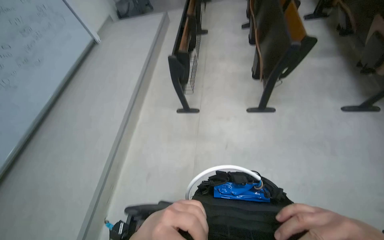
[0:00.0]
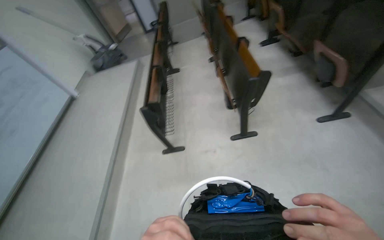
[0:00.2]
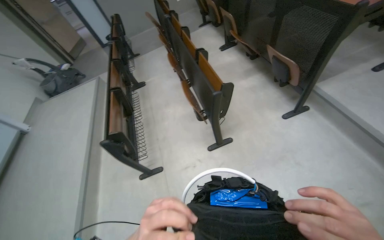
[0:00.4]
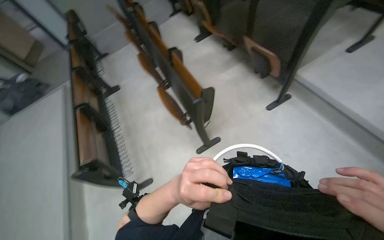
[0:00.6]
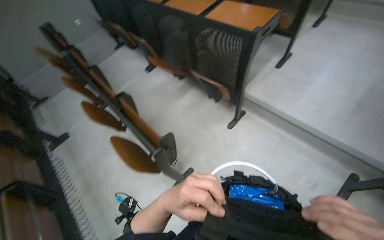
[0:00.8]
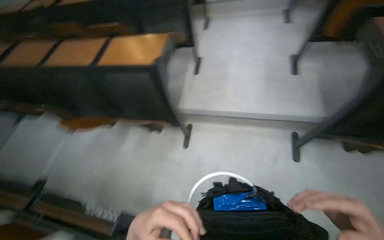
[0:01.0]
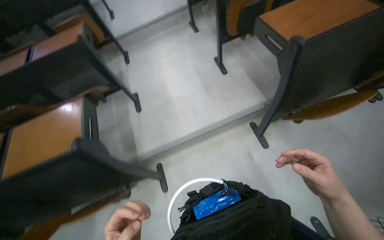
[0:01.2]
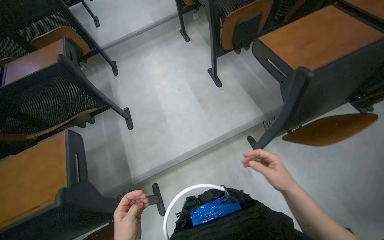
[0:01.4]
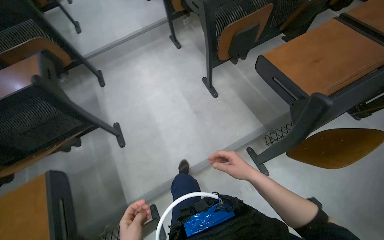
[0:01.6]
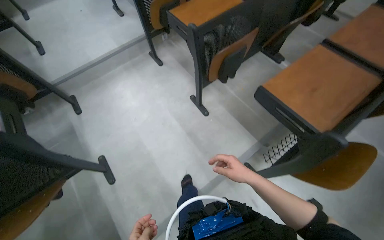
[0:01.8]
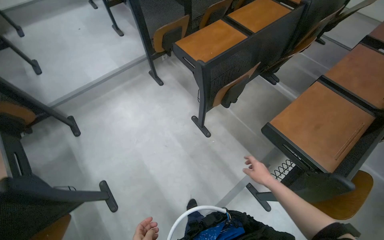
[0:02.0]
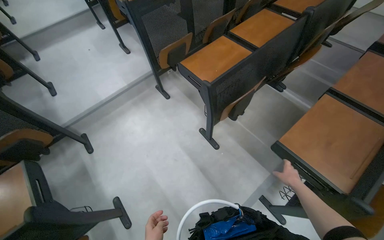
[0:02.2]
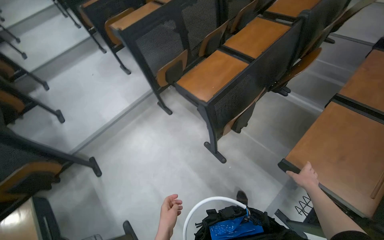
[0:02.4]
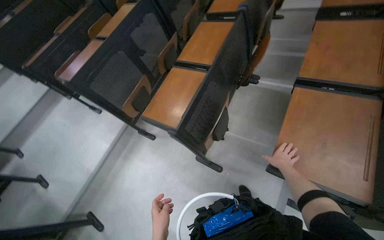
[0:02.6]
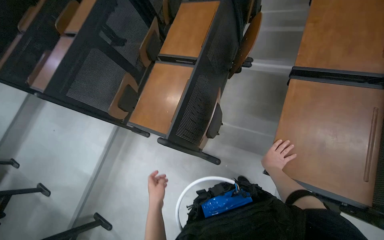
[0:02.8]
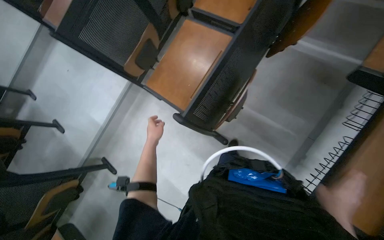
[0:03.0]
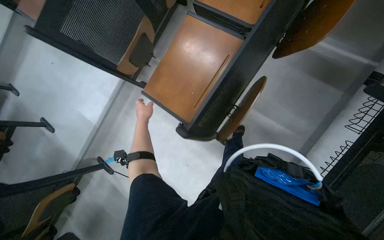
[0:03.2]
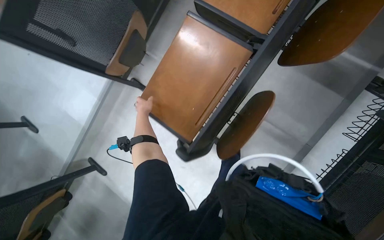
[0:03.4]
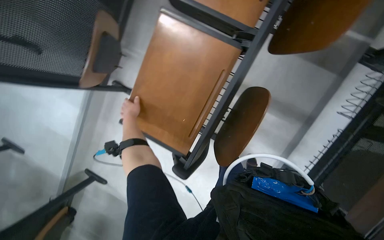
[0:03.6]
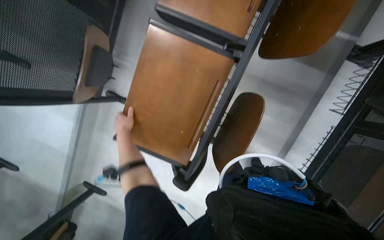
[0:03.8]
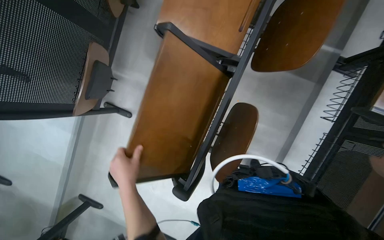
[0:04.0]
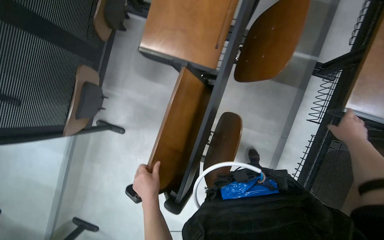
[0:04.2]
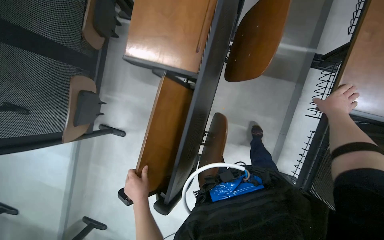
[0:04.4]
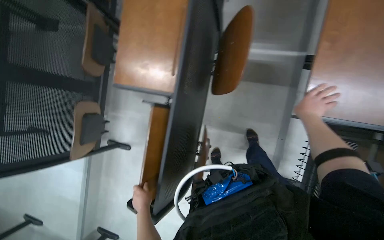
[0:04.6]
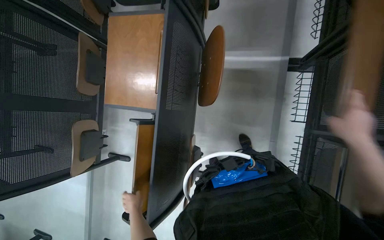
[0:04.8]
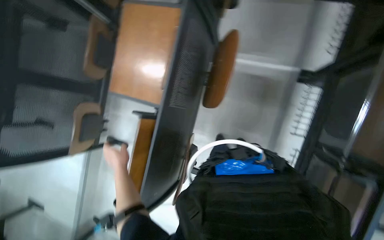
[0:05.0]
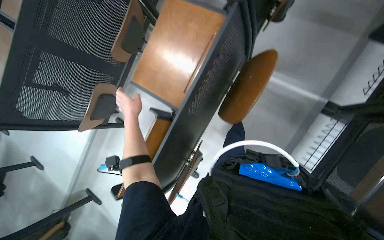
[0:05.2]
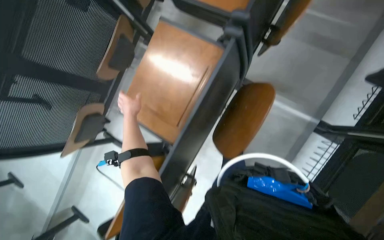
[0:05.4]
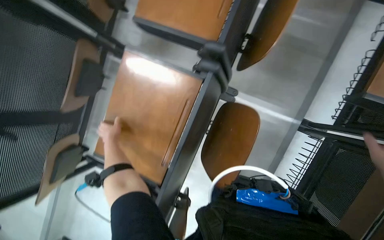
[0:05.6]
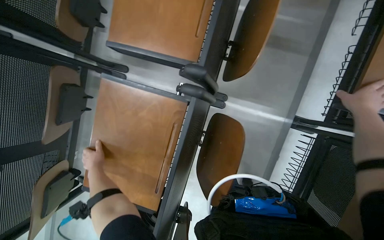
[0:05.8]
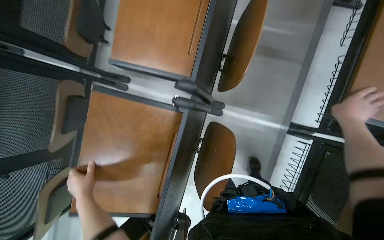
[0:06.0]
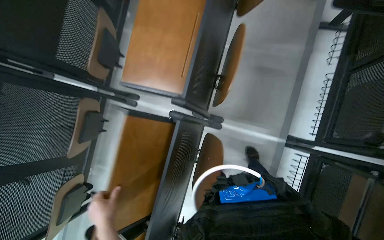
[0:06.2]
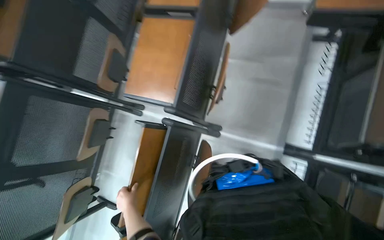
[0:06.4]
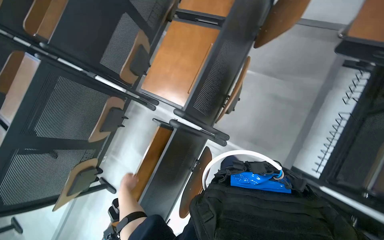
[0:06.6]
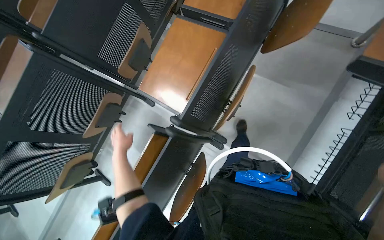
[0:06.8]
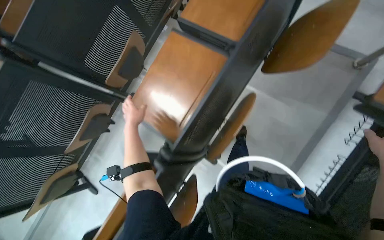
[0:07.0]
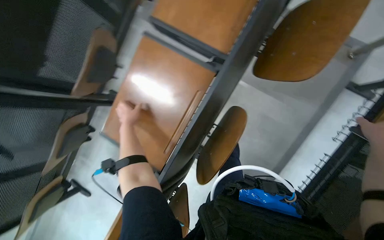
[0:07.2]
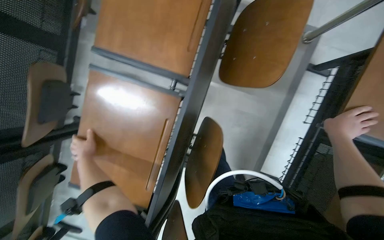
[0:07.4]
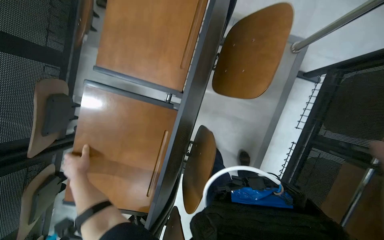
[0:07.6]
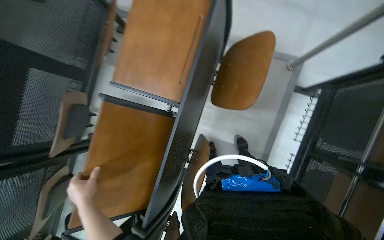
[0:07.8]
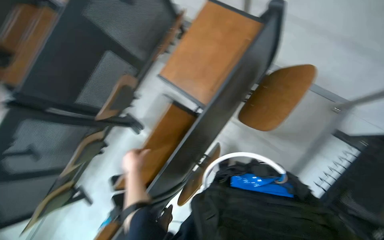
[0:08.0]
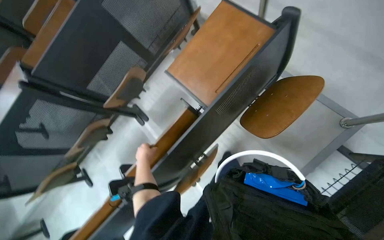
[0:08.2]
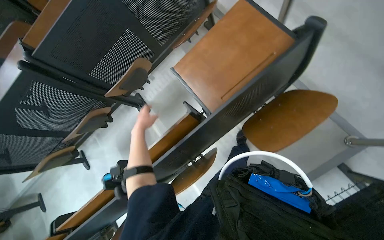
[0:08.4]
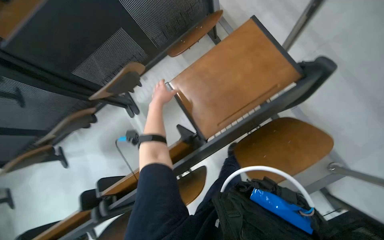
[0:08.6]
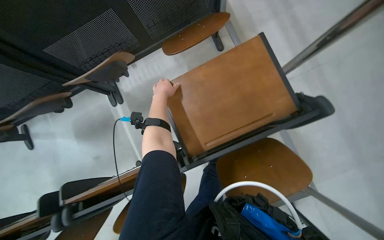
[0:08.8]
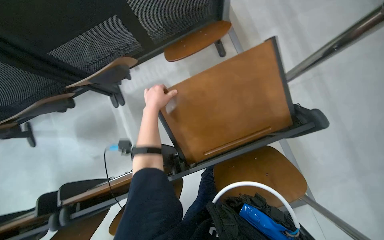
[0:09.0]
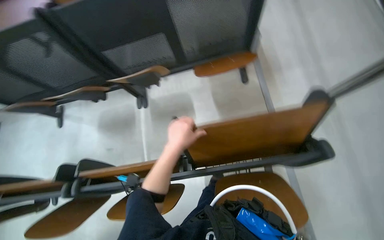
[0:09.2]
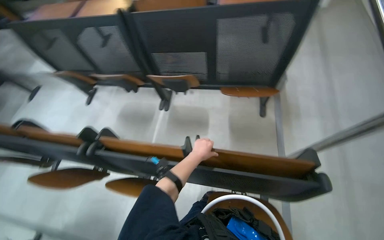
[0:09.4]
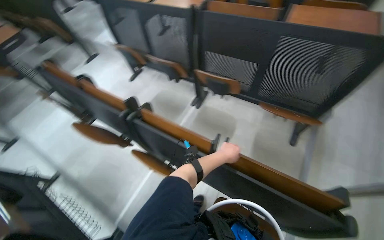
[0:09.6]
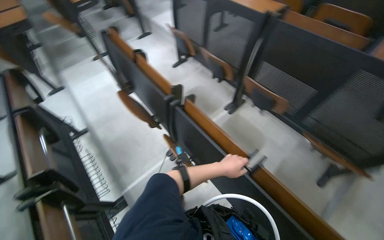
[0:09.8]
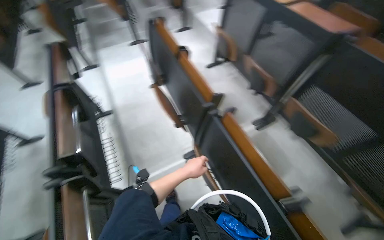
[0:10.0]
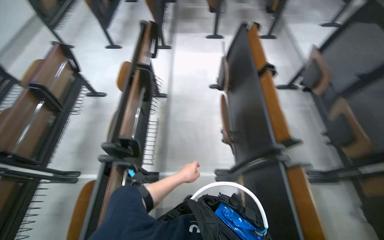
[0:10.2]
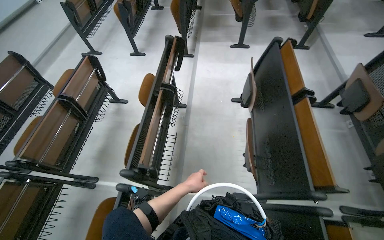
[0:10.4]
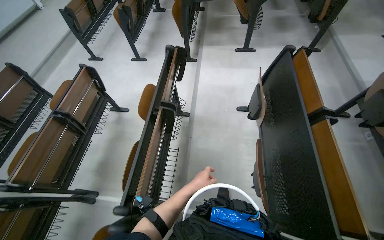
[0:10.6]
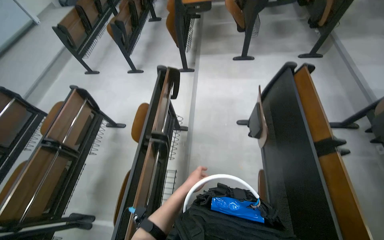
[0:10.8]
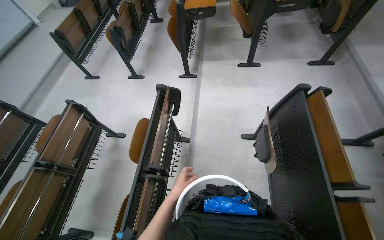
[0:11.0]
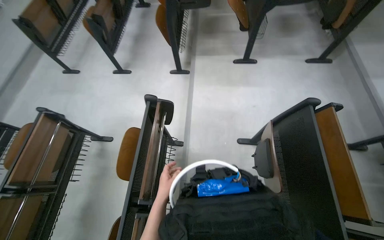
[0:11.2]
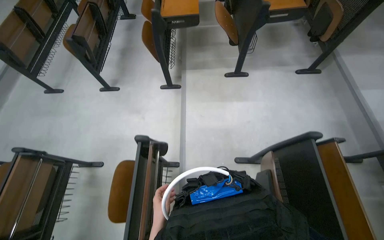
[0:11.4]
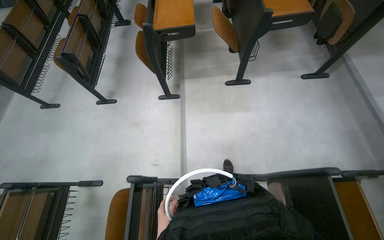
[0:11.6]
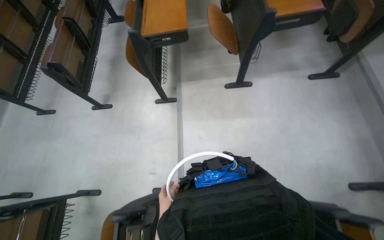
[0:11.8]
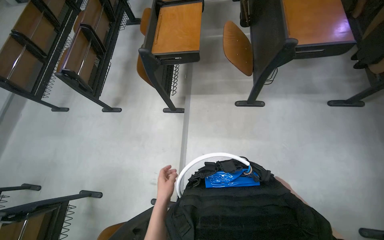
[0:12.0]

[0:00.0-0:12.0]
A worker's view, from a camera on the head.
Job: organizing items.
The whole recording: Unfolding desks in classroom. The worker continues unfolding desks in the classroom.
0:00.0 to 0:01.6: The wearer moves about 1.5 m. The head turns to the right by about 125 degrees. The view tilts about 25 degrees upward.
0:01.6 to 0:03.0: The camera is carried roughly 90 cm. The view tilts some 15 degrees downward. Everything in view rotates roughly 30 degrees counterclockwise.
0:03.0 to 0:04.4: The wearer moves some 40 cm.
0:06.0 to 0:07.6: The wearer moves approximately 60 cm.
0:07.6 to 0:09.0: Everything in view rotates roughly 50 degrees clockwise.
0:09.0 to 0:10.4: The camera is carried about 90 cm. The head turns to the left by roughly 120 degrees. The view tilts roughly 15 degrees upward.
0:10.4 to 0:12.0: The camera travels about 1.5 m.

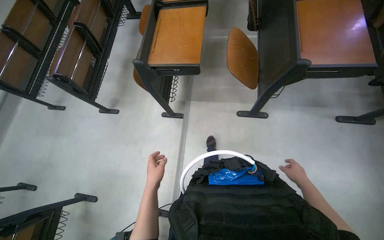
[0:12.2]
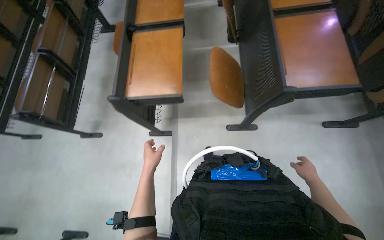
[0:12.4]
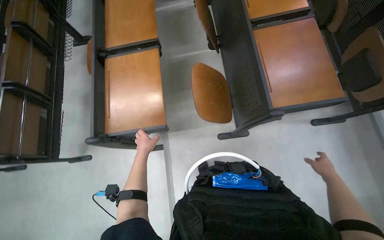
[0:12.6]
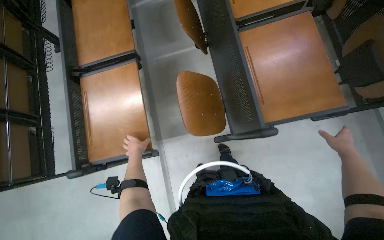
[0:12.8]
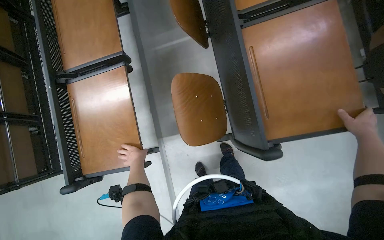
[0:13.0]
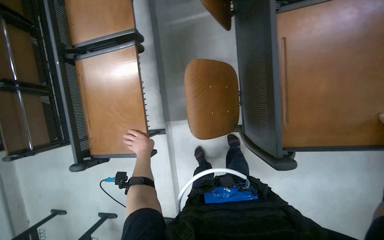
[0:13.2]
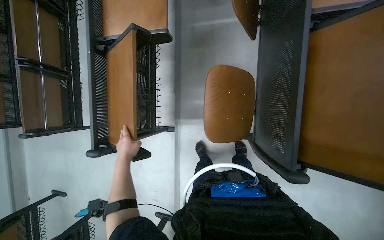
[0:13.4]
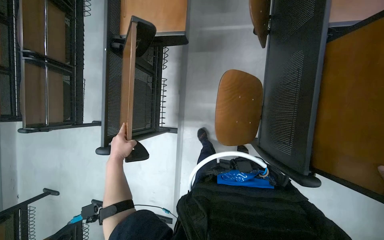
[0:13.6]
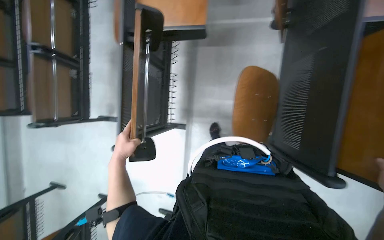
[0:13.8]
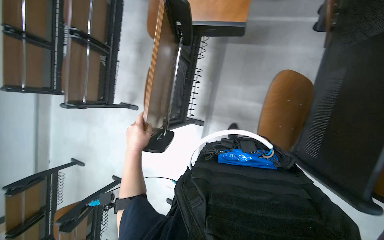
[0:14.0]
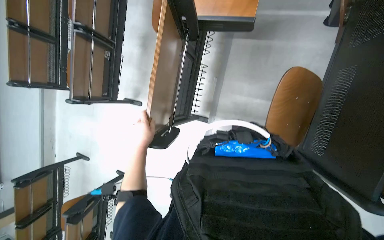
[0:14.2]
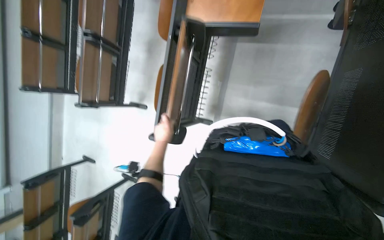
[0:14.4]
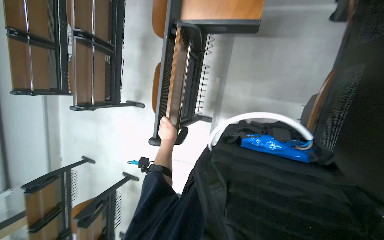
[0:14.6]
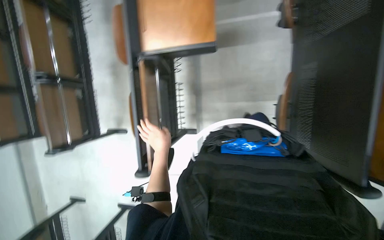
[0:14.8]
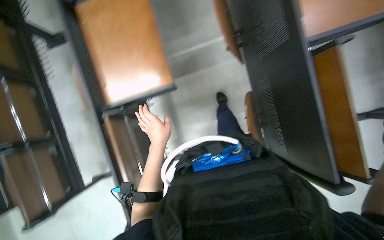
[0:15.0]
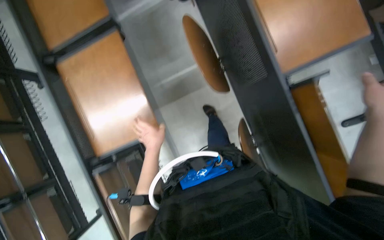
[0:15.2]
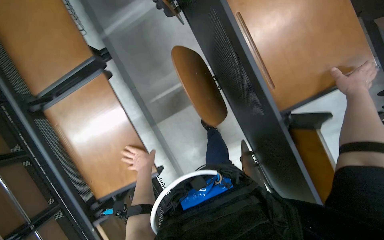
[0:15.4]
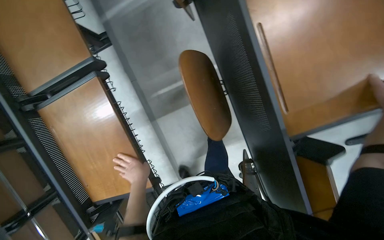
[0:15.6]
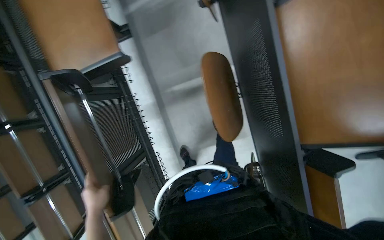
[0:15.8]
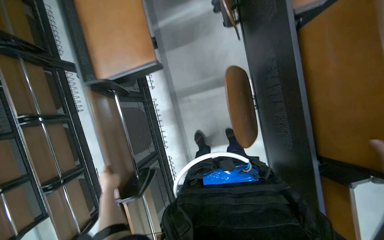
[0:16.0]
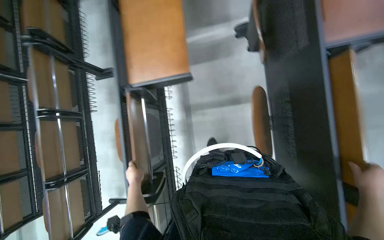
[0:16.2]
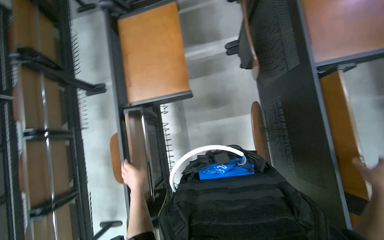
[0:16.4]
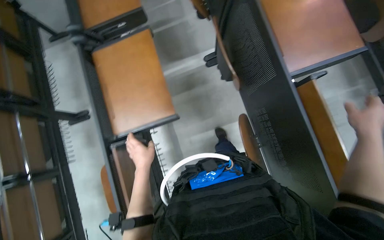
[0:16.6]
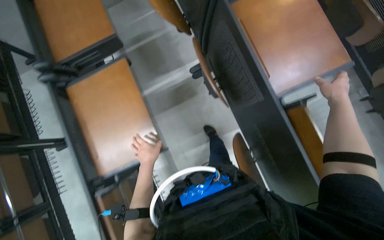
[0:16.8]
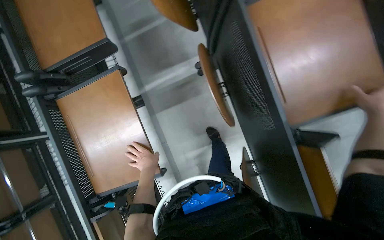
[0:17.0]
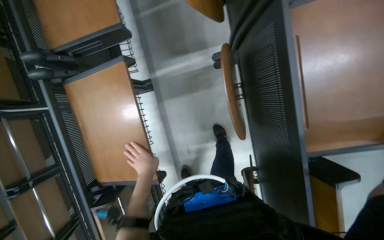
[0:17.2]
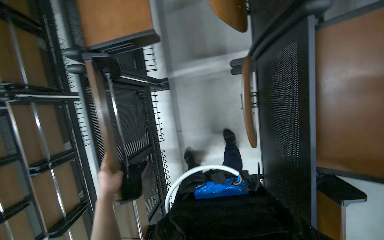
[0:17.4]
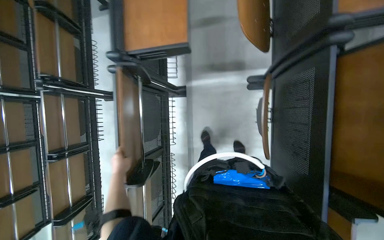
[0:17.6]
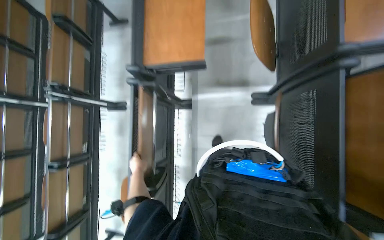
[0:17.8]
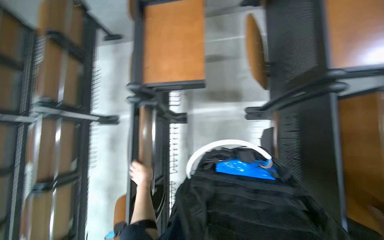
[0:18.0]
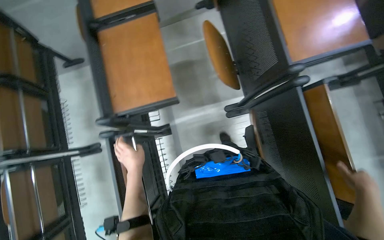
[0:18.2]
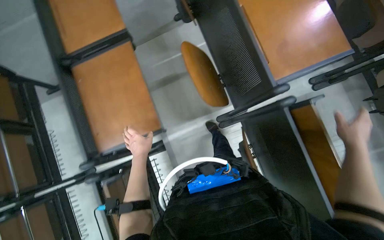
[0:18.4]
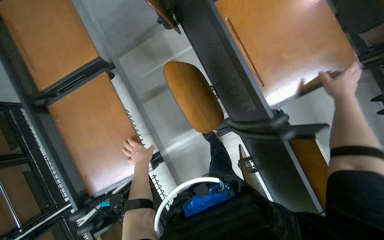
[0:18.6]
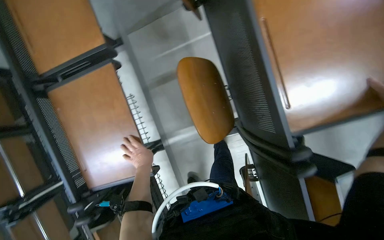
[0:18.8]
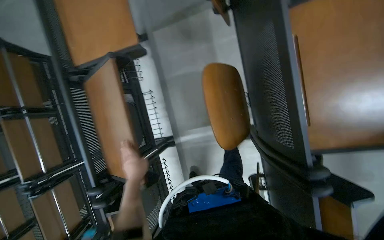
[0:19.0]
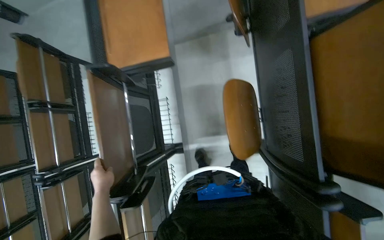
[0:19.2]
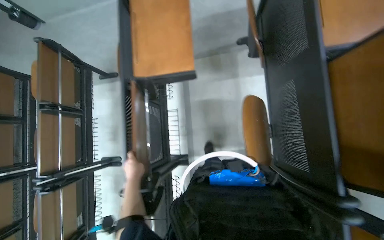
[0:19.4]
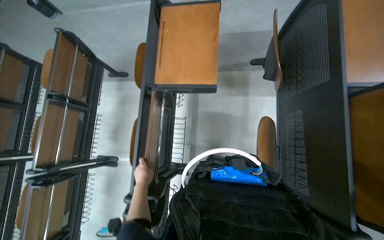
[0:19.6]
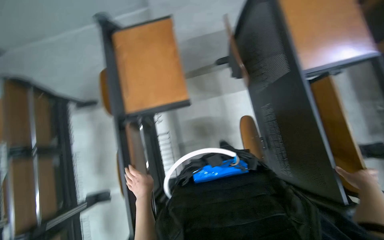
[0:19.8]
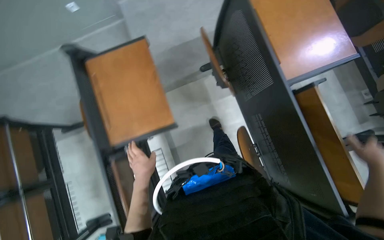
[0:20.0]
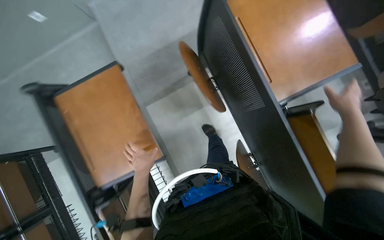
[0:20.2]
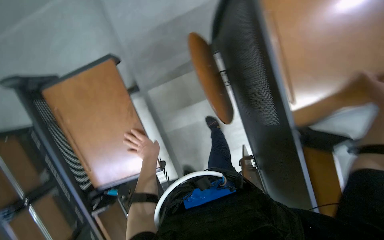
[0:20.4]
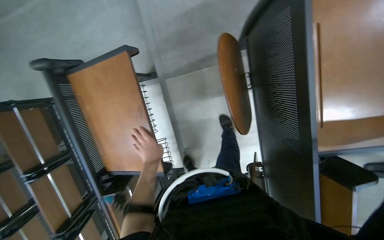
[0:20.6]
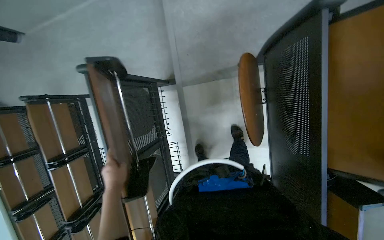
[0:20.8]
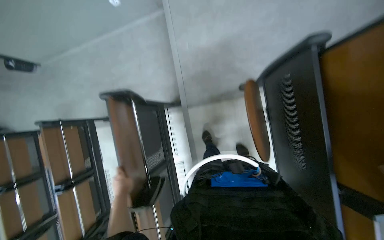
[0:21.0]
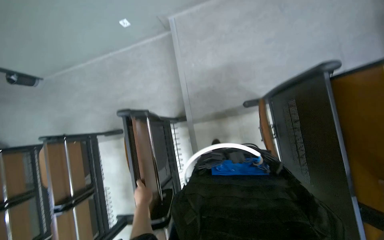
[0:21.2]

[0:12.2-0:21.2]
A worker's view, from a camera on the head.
Job: organizing items.
The whole recording: Unfolding desks in classroom. The worker continues unfolding desks in the classroom.
0:12.2 to 0:13.8: The wearer moves roughly 80 cm. The wearer looks approximately 20 degrees further downward.
0:13.8 to 0:15.2: The wearer looks roughly 15 degrees further upward. The scene rotates counterclockwise by some 30 degrees.
0:15.2 to 0:16.6: The view tilts roughly 20 degrees upward.
0:16.6 to 0:18.2: The head travels some 50 cm.
0:18.2 to 0:19.8: The wearer moves some 50 cm.
0:19.8 to 0:21.2: The wearer moves some 50 cm.
